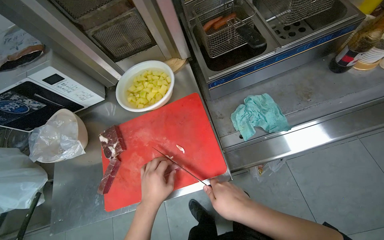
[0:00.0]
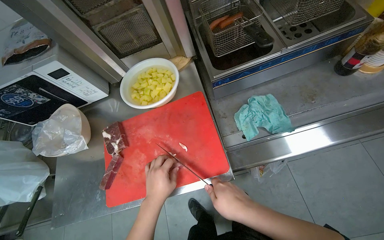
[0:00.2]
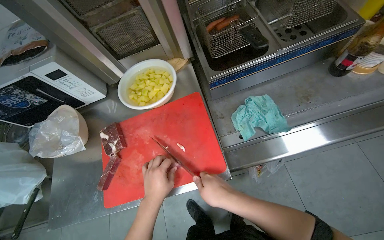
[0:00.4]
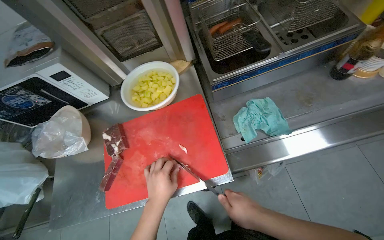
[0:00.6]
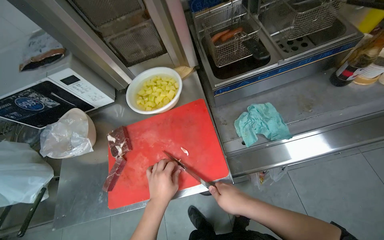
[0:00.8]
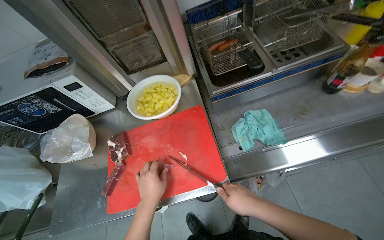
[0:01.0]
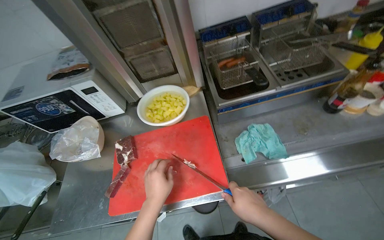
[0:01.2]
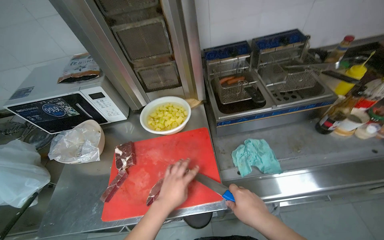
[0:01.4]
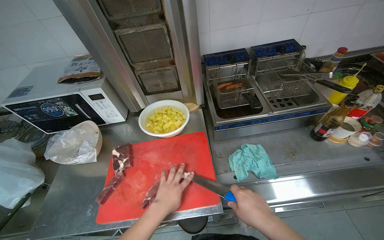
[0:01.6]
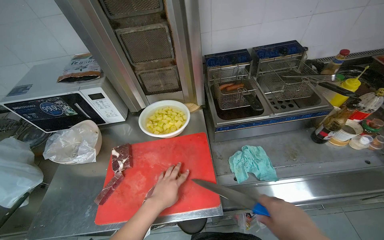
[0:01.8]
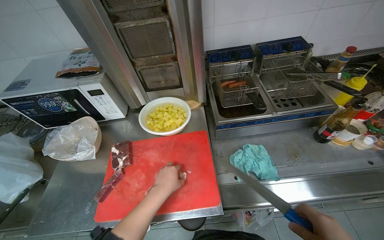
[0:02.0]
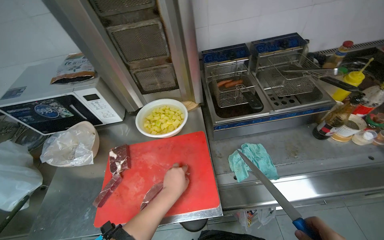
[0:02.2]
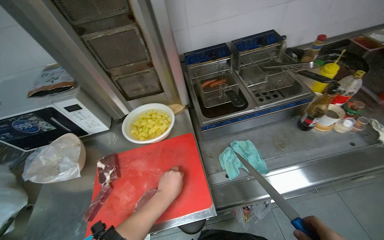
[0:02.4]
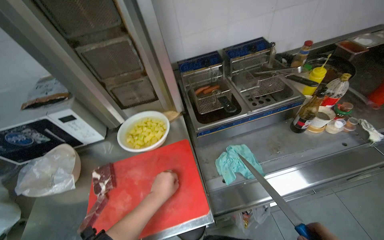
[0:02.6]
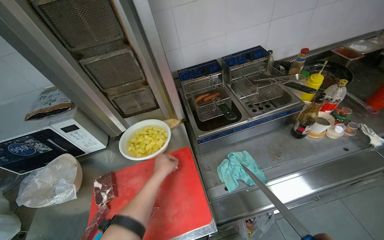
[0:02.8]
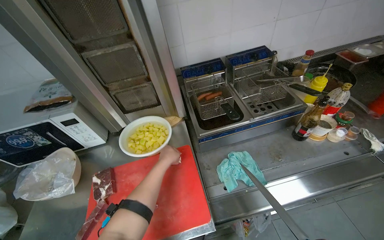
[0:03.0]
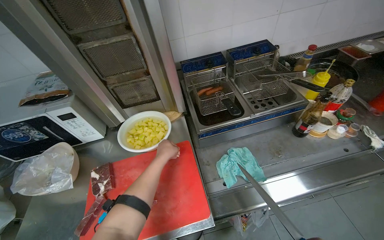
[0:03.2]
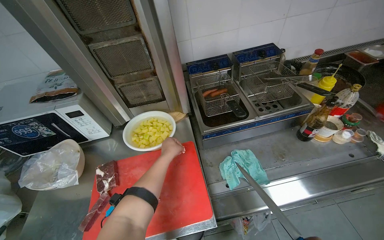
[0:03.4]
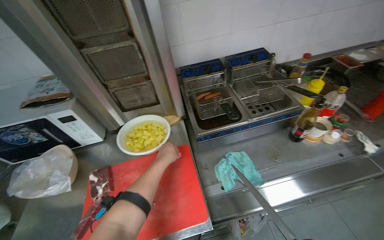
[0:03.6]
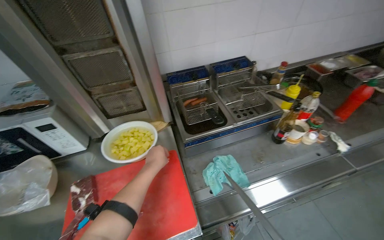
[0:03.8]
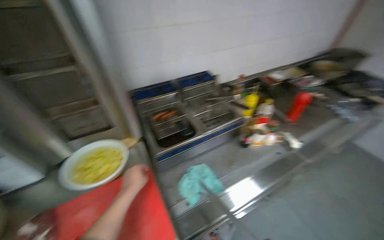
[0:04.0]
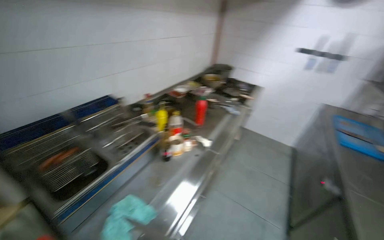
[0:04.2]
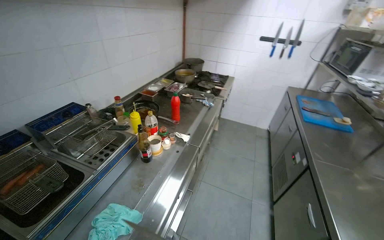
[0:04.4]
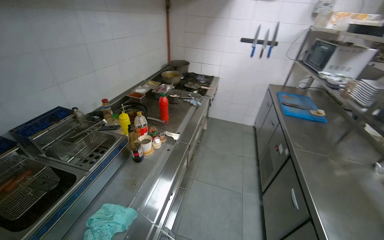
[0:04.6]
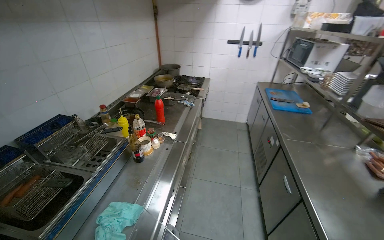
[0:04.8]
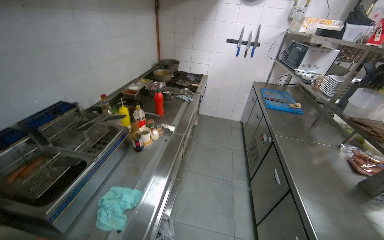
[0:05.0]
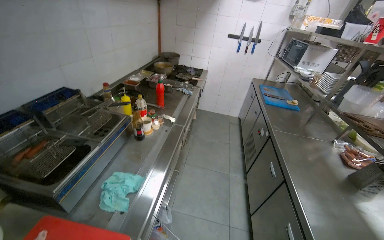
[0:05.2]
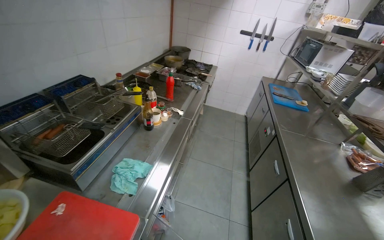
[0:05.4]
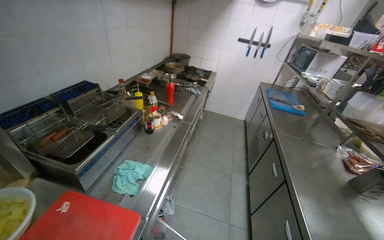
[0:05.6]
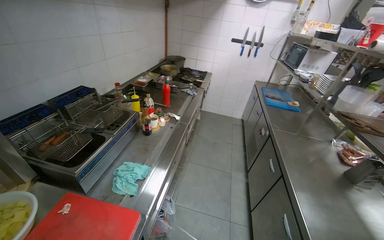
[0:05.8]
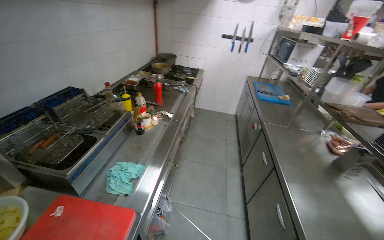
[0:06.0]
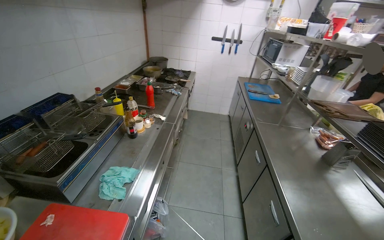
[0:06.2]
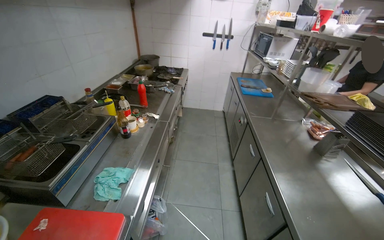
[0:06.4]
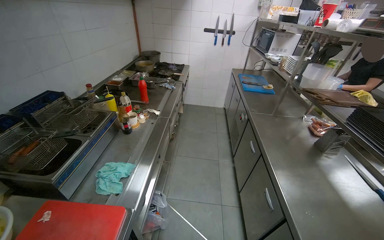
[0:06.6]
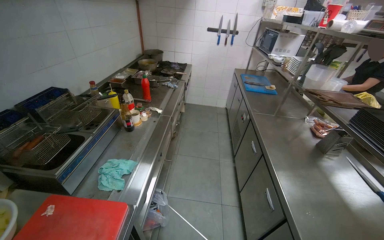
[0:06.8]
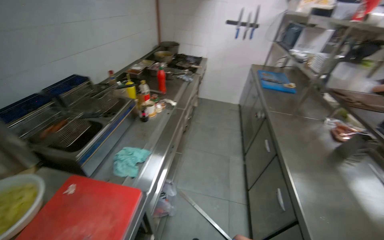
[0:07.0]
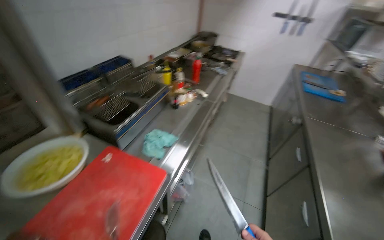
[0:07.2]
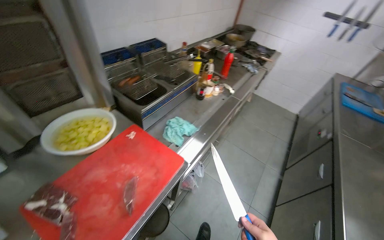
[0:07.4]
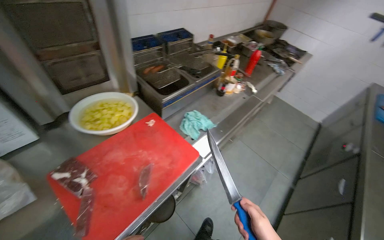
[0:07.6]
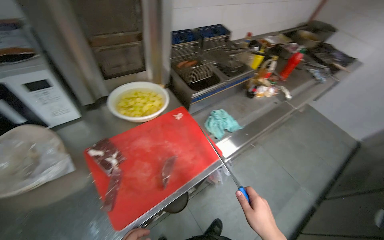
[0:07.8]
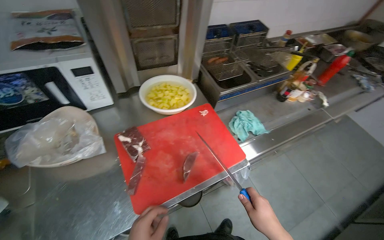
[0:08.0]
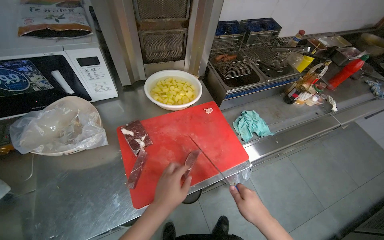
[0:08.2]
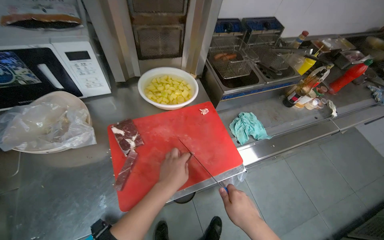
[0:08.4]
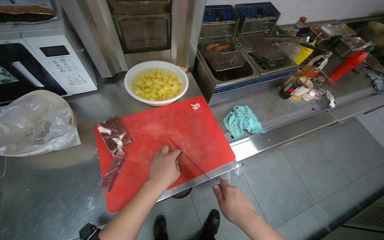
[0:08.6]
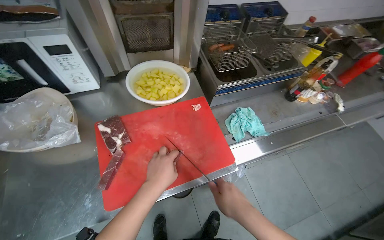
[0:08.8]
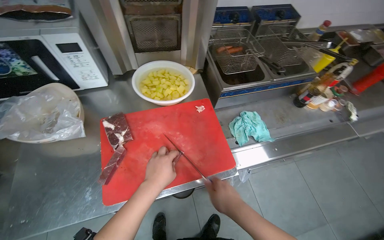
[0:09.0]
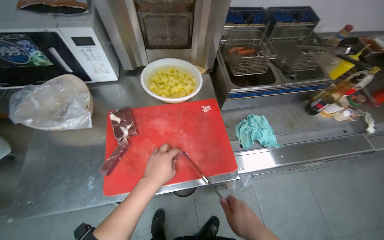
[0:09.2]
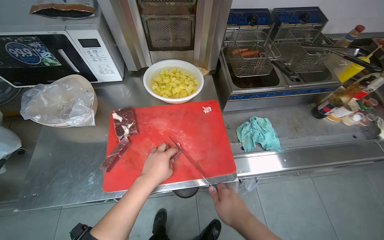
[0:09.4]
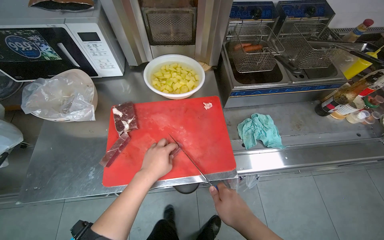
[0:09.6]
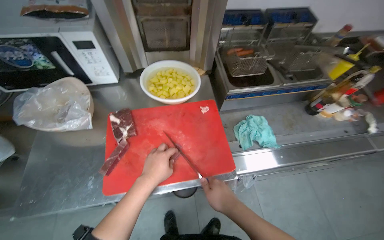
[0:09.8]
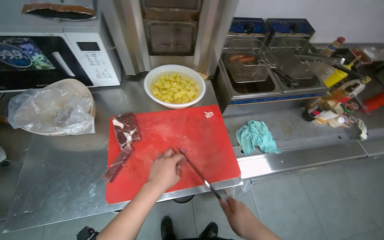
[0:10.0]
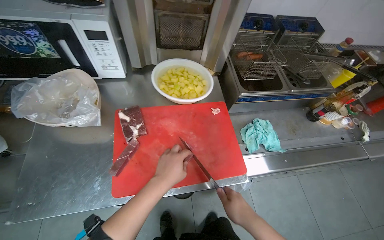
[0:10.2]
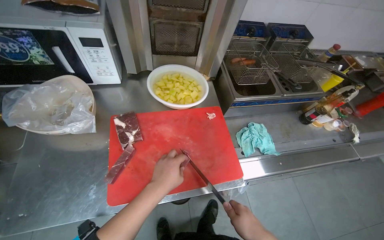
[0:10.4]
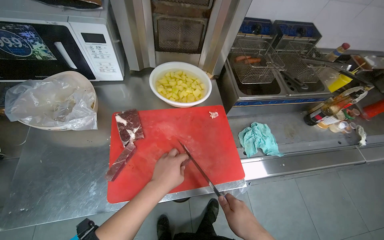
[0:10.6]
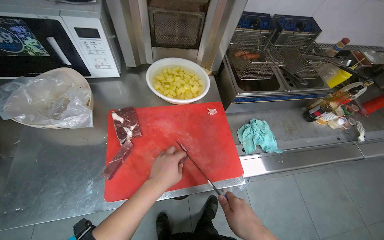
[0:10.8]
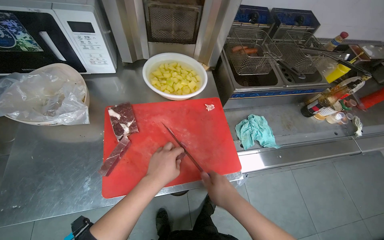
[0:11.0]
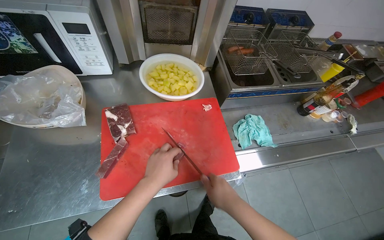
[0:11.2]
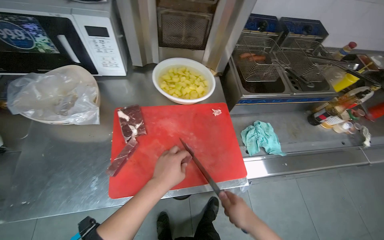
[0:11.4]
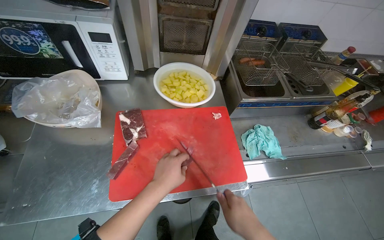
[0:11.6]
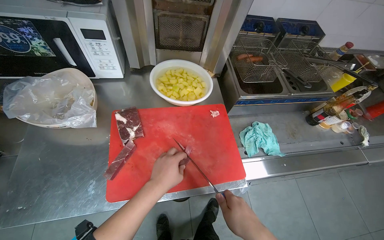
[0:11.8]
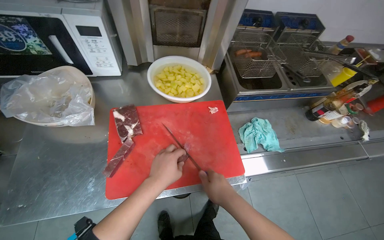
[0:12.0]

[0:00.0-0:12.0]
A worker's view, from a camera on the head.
Job: preparing food.
The whole recording: Cutting meat on chopping board. The worker cuts pieces of meat on a red chopping board with a knife.
0:00.0 to 0:01.6: The wearer looks about 15 degrees further upward.
0:01.6 to 0:03.0: The left hand shifts about 20 cm up the picture and farther from the camera.
0:03.0 to 0:04.4: The head rotates some 55 degrees to the right.
0:06.0 to 0:07.6: The wearer moves roughly 40 cm. The wearer's head swings about 45 degrees to the left.
0:07.6 to 0:09.0: The head rotates some 30 degrees to the left.
0:09.0 to 0:12.0: The hands work in one place, with small movements.

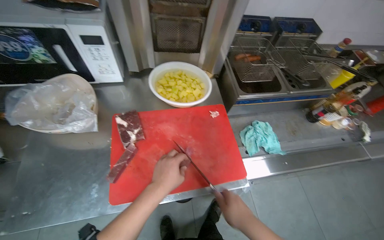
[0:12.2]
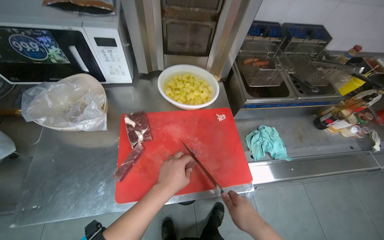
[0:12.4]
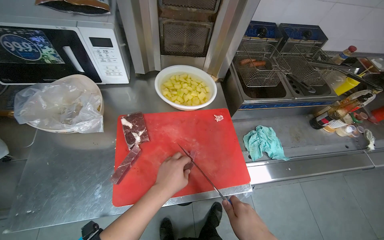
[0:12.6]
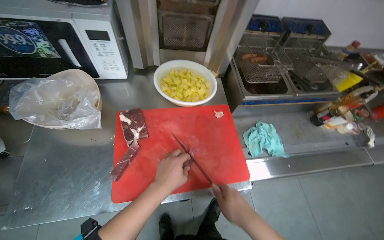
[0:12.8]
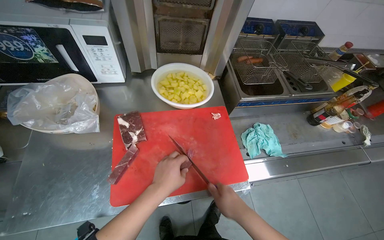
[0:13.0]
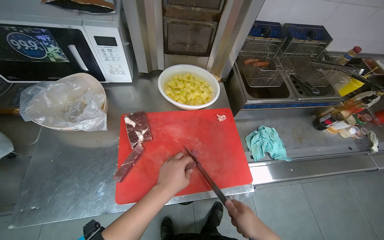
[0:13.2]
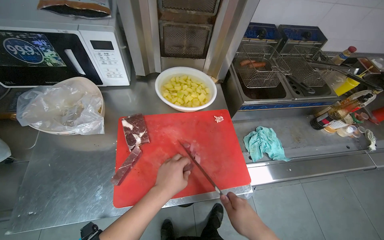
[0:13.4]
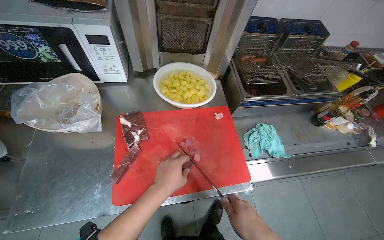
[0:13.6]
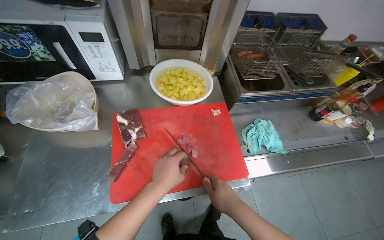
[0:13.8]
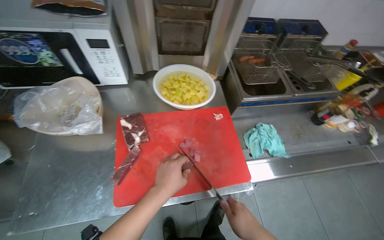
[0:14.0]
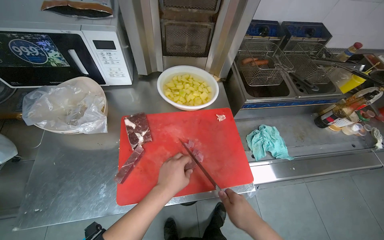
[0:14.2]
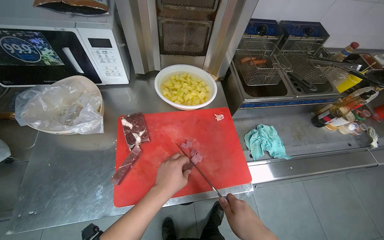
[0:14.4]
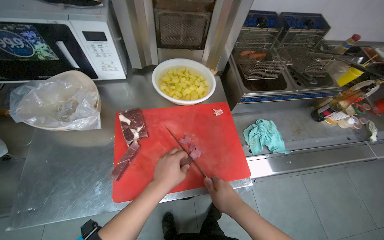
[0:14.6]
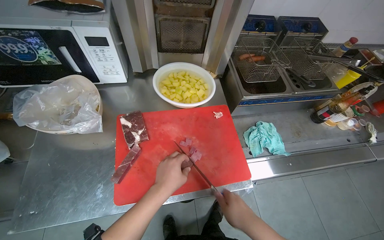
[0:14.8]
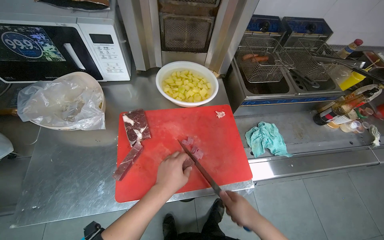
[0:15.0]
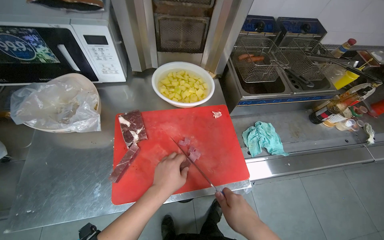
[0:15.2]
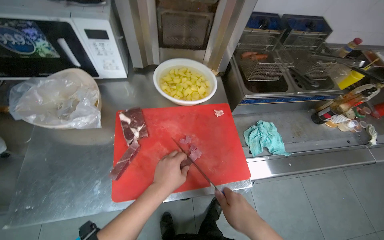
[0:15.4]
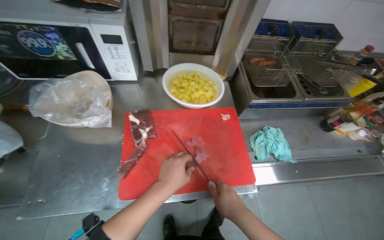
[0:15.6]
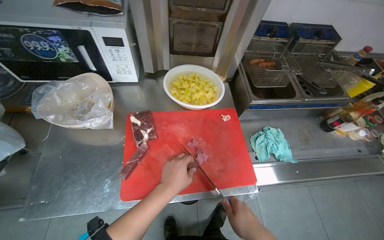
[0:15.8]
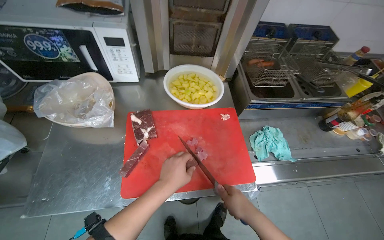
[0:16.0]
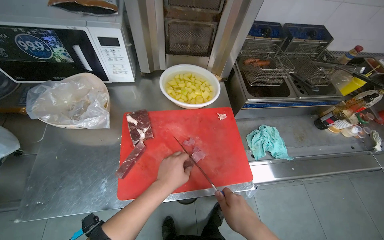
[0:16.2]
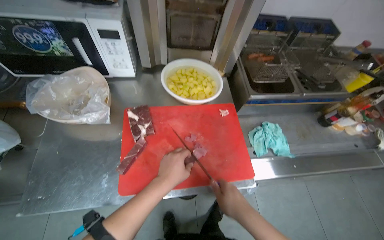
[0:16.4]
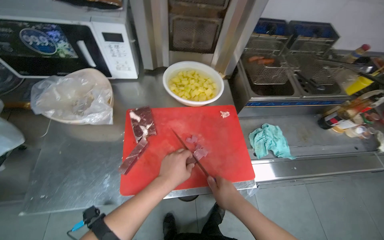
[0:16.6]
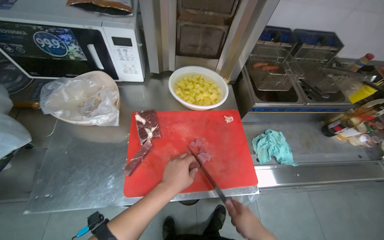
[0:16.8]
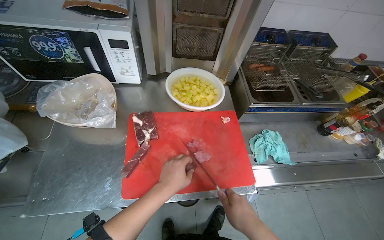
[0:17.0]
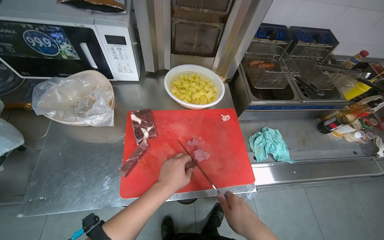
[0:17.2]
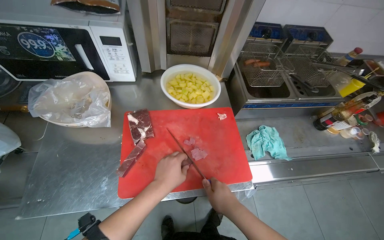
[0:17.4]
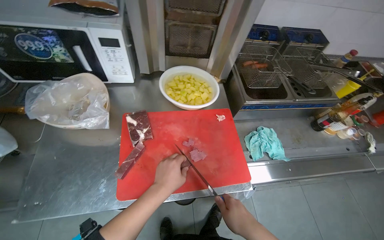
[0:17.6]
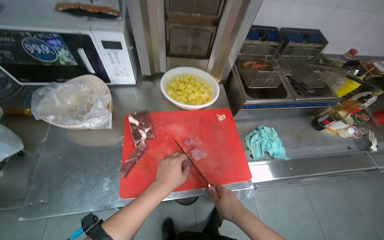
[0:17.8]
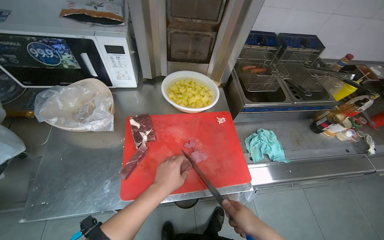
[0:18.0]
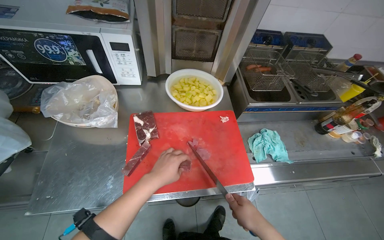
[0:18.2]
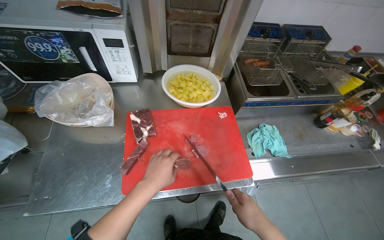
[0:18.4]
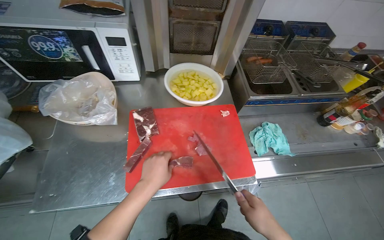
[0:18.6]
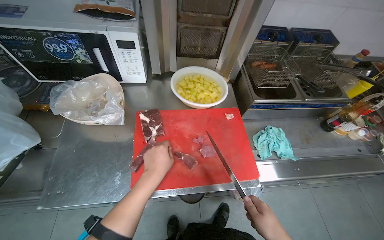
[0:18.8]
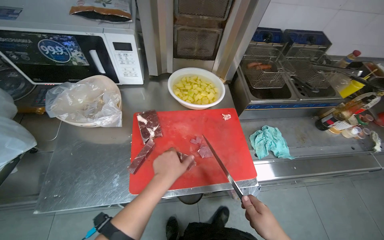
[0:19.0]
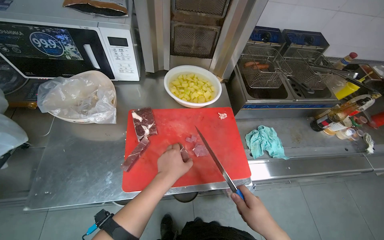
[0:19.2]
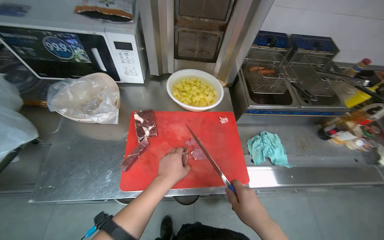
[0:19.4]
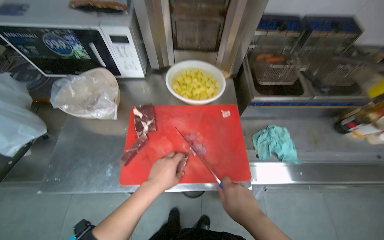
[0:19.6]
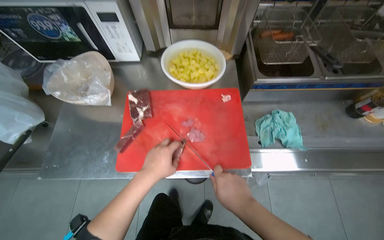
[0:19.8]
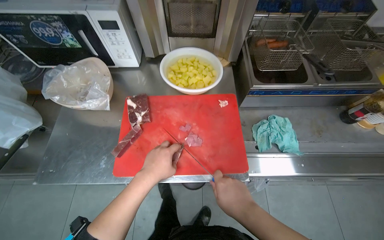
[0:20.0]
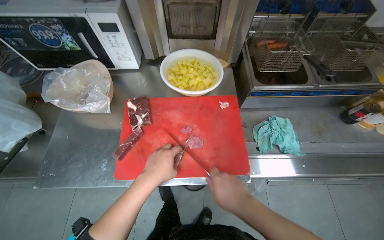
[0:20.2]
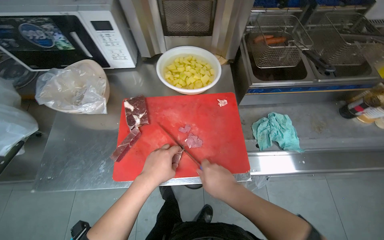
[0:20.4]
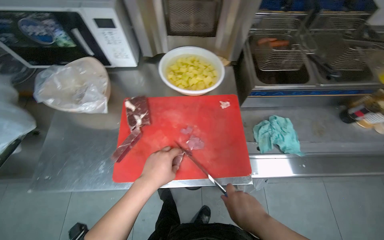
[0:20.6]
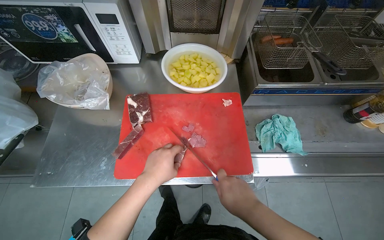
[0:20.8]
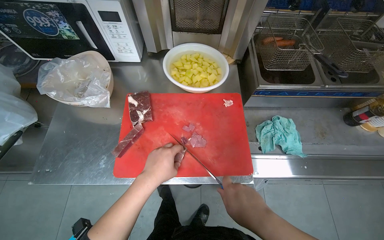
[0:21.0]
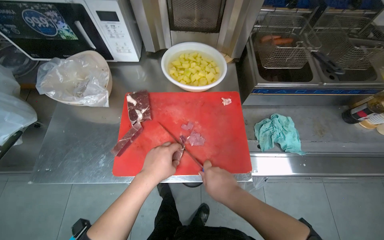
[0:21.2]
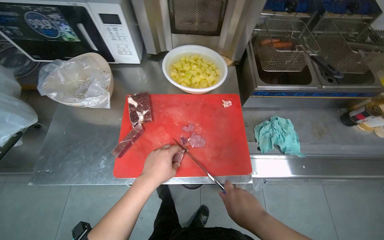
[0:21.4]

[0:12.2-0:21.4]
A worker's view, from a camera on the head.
Job: preparing food.
The whole recording: Cutting meat on chopping board. The worker cuts pieces of meat on a red chopping board with a knife.
0:12.2 to 0:18.4: The hands make small movements and keep their place.
0:19.8 to 0:21.4: The hands work in one place, with small movements.
